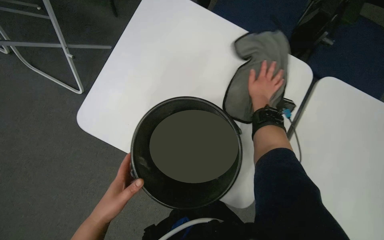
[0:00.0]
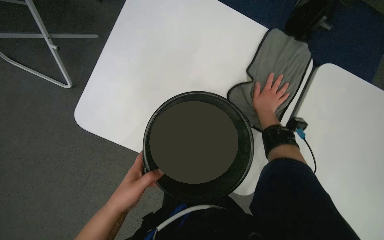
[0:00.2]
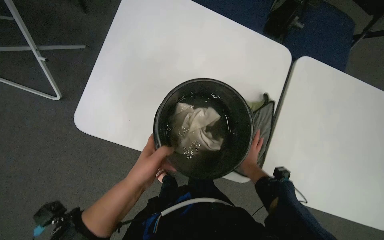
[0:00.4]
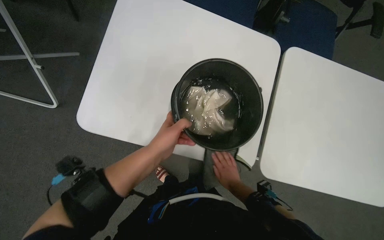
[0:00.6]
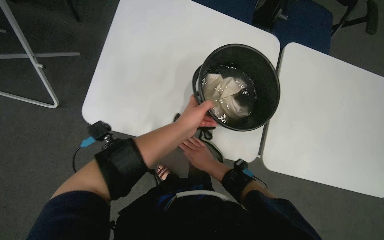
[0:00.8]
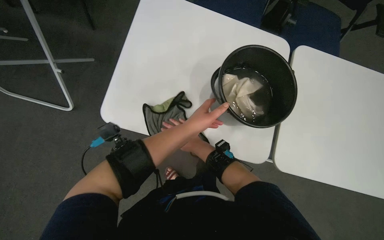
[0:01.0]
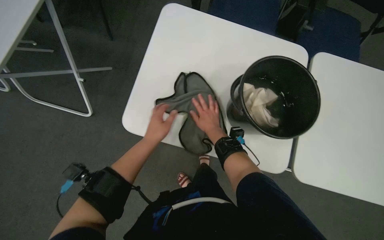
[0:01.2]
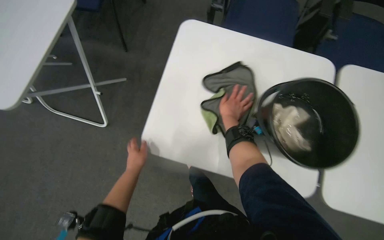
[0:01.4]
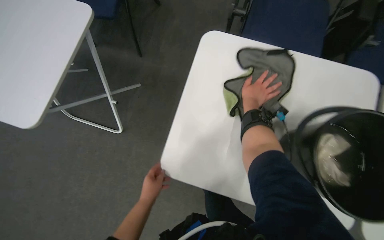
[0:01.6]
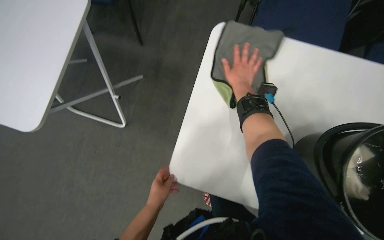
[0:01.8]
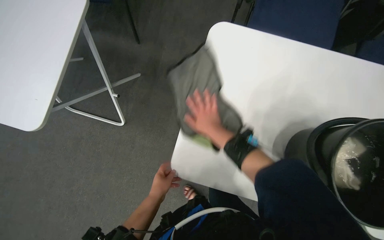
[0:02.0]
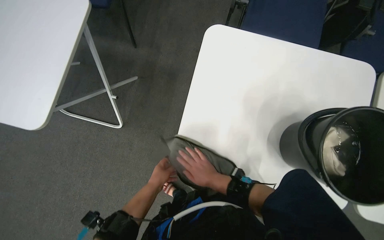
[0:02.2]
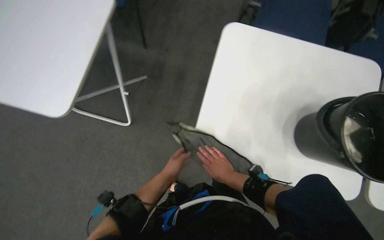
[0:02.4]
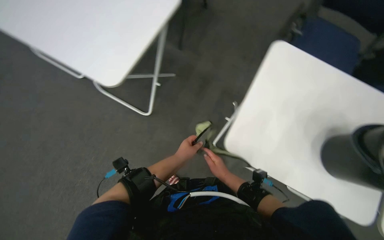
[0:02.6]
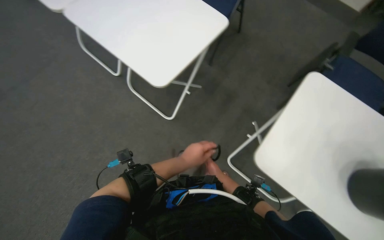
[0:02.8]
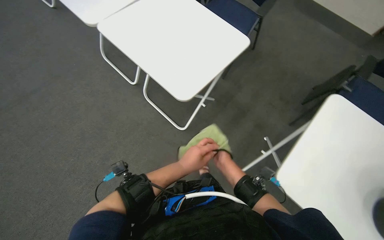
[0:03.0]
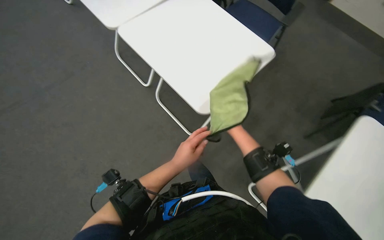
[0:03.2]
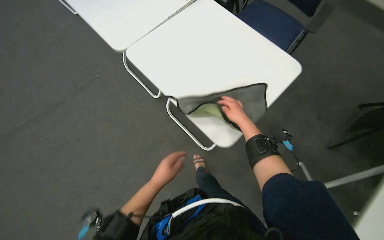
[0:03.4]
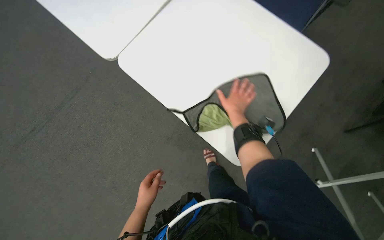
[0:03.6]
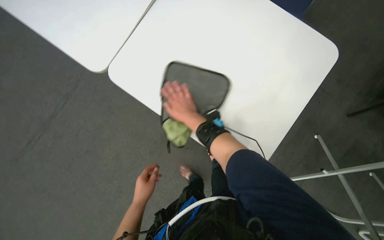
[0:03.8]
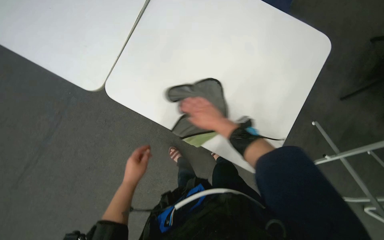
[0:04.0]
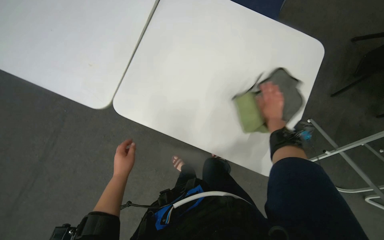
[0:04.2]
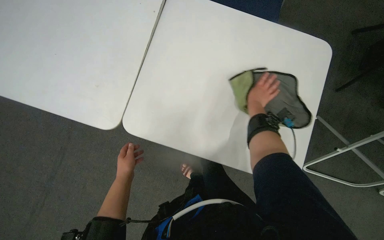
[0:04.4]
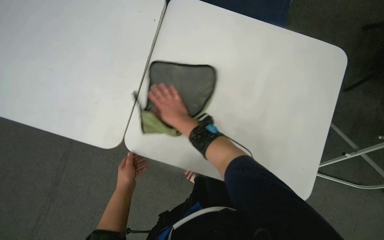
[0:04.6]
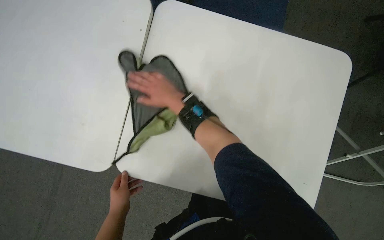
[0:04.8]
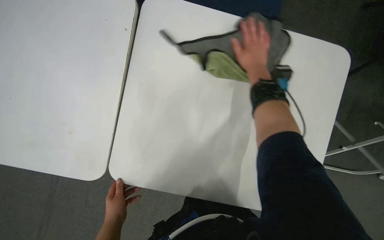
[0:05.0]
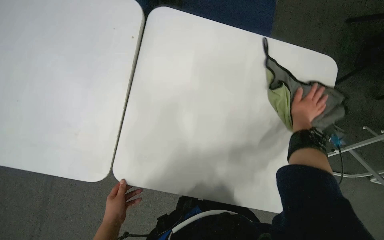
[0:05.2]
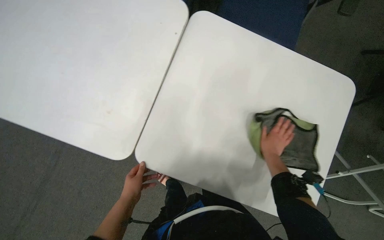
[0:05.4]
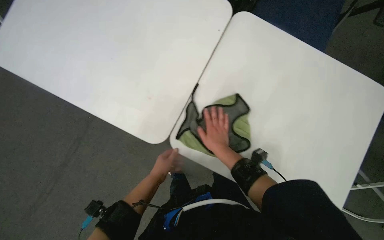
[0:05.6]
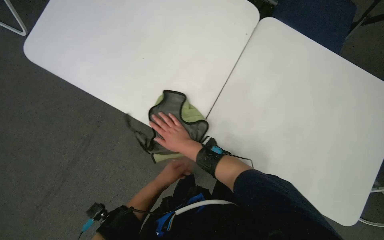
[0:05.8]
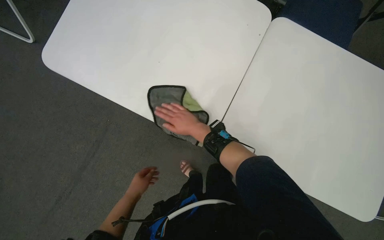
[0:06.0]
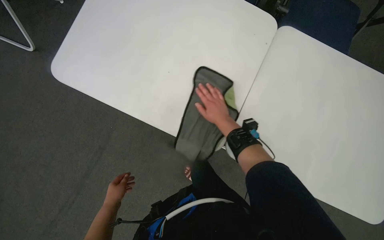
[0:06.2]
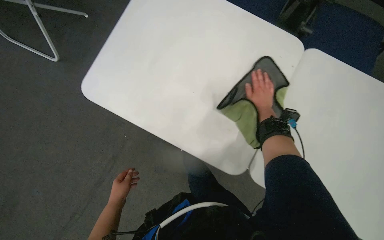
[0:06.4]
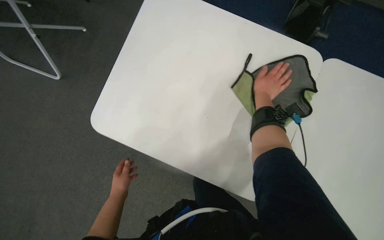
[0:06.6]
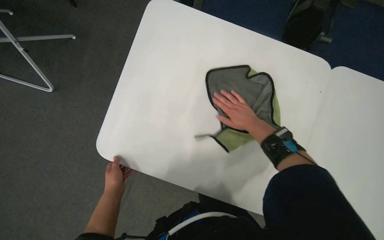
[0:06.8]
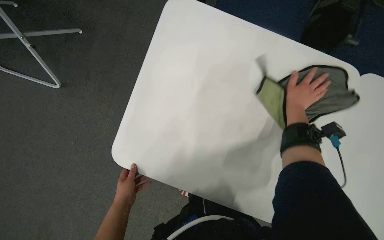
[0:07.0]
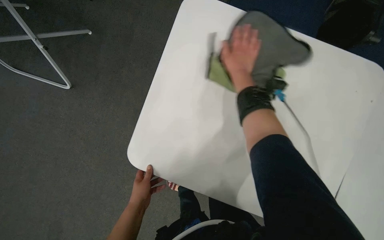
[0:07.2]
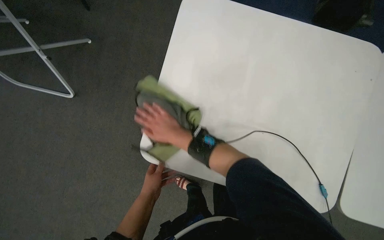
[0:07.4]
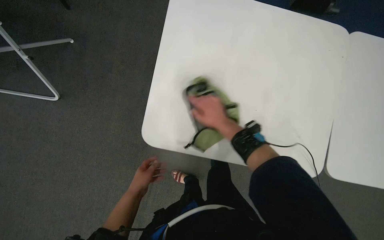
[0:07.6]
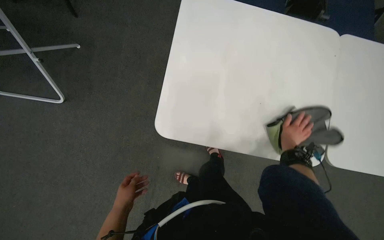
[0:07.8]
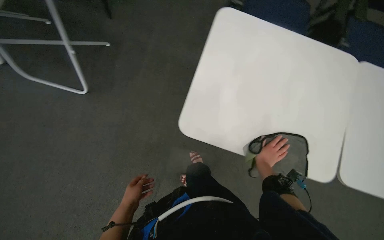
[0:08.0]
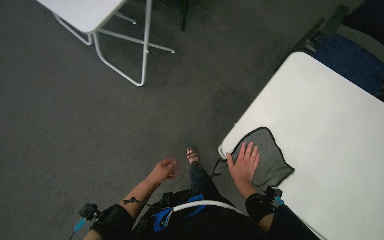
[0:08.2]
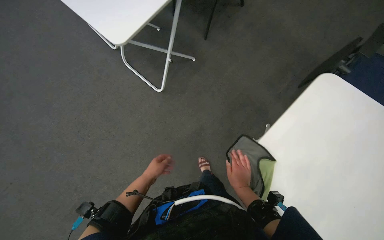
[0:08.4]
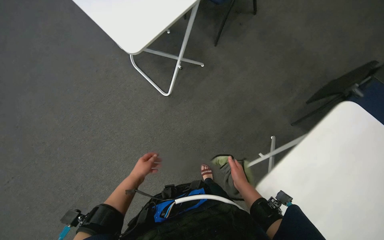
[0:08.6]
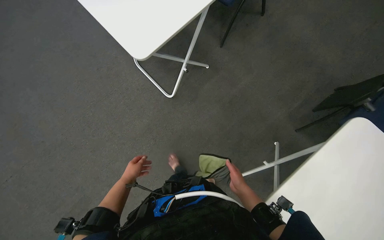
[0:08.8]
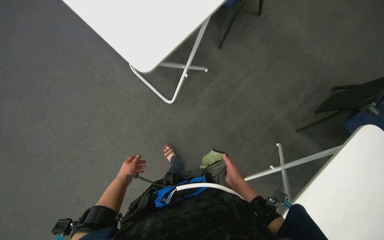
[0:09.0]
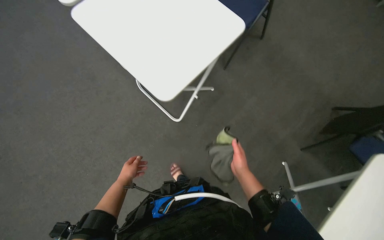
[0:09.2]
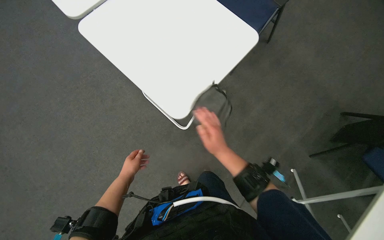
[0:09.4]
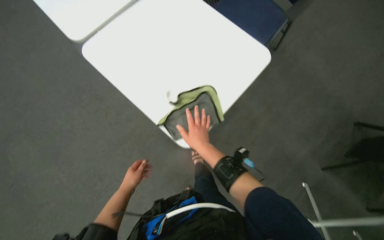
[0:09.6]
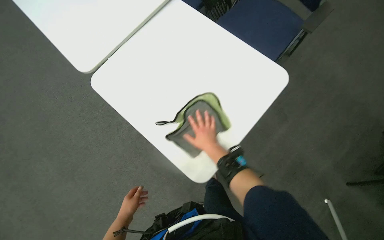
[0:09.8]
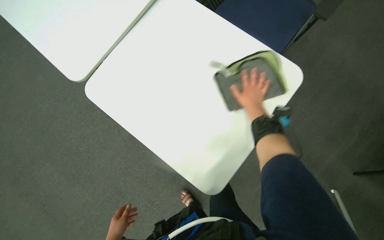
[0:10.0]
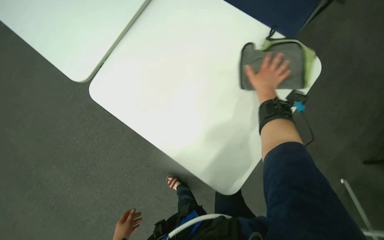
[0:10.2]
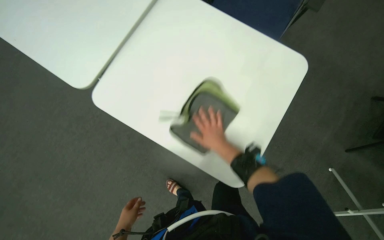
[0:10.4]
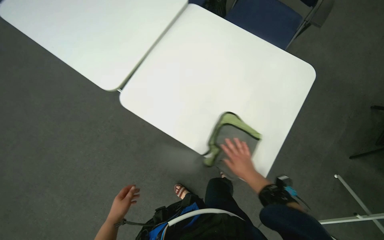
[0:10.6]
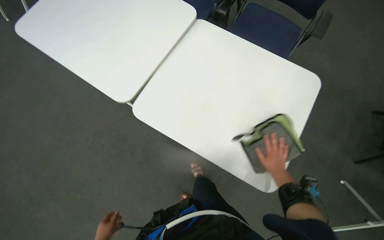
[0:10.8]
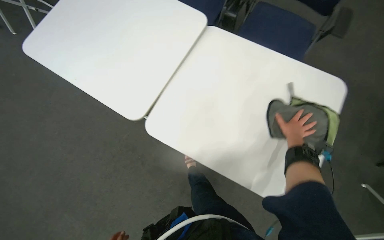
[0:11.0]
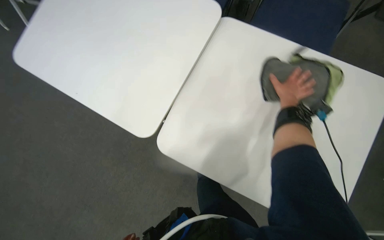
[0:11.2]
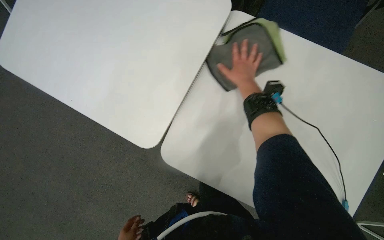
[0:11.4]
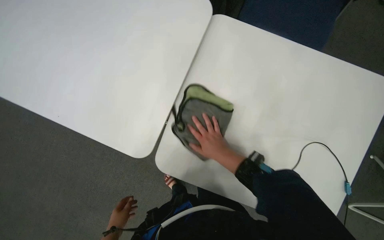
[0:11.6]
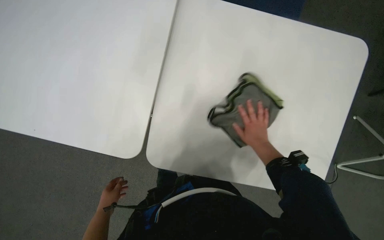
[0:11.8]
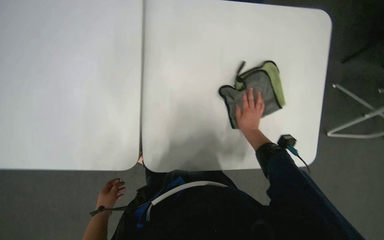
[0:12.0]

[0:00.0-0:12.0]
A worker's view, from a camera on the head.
Job: wiping surfaces.
The whole recording: Wiping conference room chairs. The worker wipes the blue chairs in the conference room with a cloth.
0:00.0 to 0:01.6: The left hand moves farther from the camera, about 10 cm, and goes up the picture and returns, about 15 cm each way; the right hand reaches about 50 cm down the picture, then returns.
0:01.6 to 0:03.0: Everything in view rotates about 25 degrees clockwise.
0:03.0 to 0:04.4: The scene turns roughly 25 degrees counterclockwise in the picture. The left hand shifts about 25 cm to the left and farther from the camera.
0:04.4 to 0:06.0: The right hand goes left and right, about 40 cm each way, reversing 2 times, while the left hand goes to the right and returns, approximately 10 cm each way.
0:06.0 to 0:07.6: The right hand heads to the right, covering about 15 cm.
0:07.6 to 0:09.0: The head rotates approximately 40 degrees to the left. The wearer looks about 25 degrees further upward.
0:09.0 to 0:10.4: The wearer looks approximately 15 degrees further upward. The right hand shifts approximately 20 cm up the picture.
0:10.4 to 0:12.0: The camera pitches downward, by about 15 degrees. Everything in view rotates about 25 degrees counterclockwise.

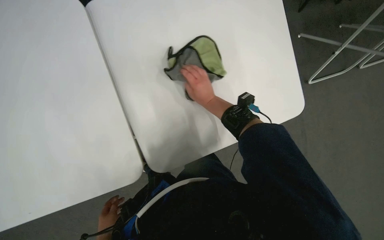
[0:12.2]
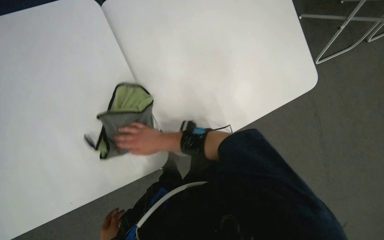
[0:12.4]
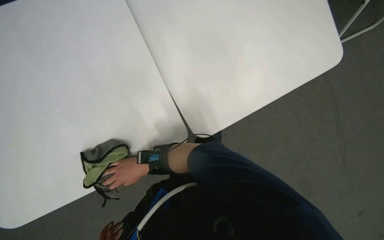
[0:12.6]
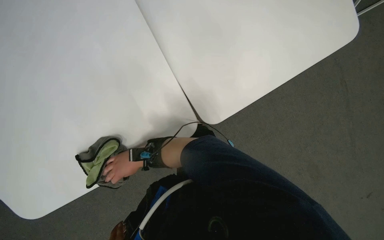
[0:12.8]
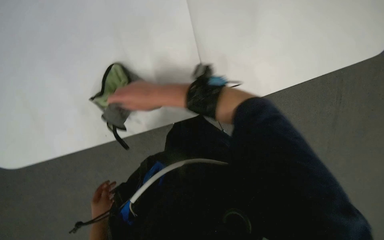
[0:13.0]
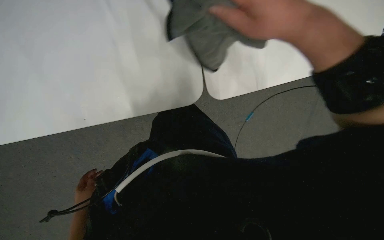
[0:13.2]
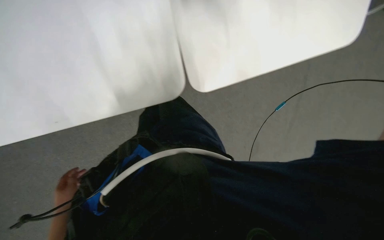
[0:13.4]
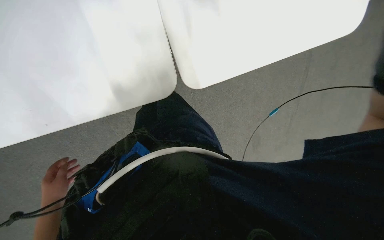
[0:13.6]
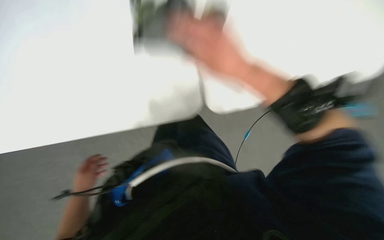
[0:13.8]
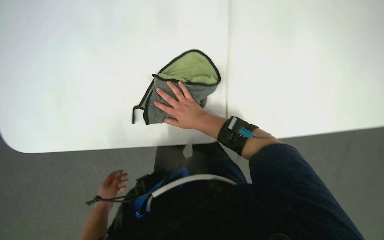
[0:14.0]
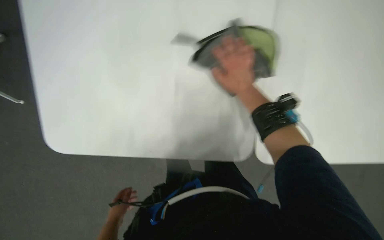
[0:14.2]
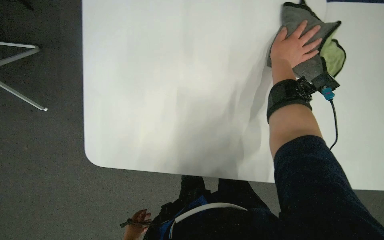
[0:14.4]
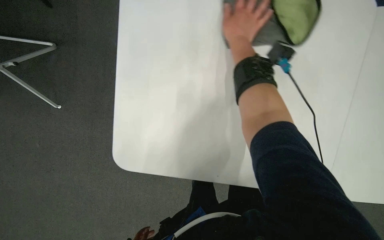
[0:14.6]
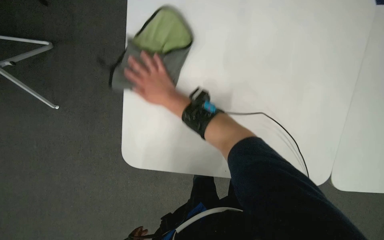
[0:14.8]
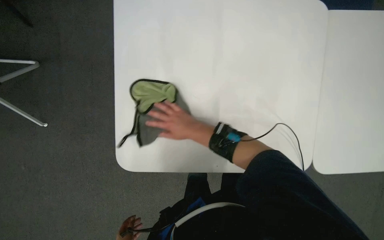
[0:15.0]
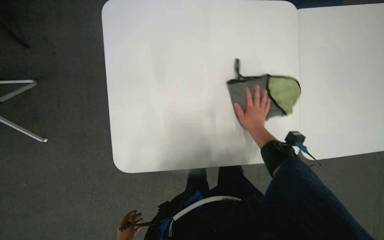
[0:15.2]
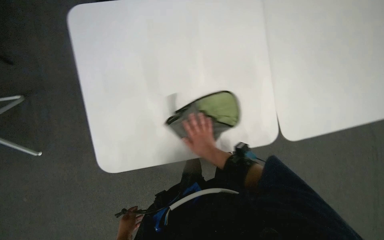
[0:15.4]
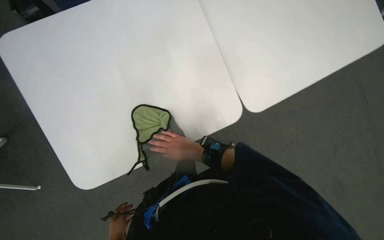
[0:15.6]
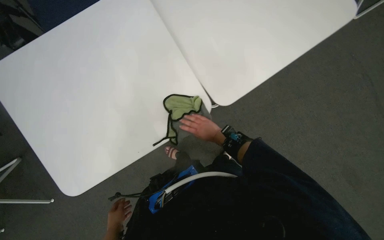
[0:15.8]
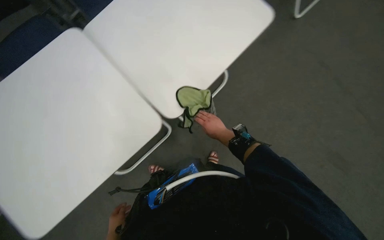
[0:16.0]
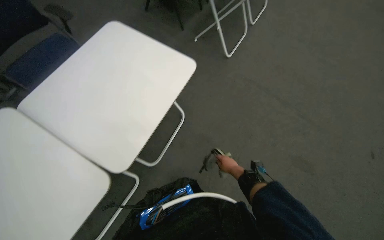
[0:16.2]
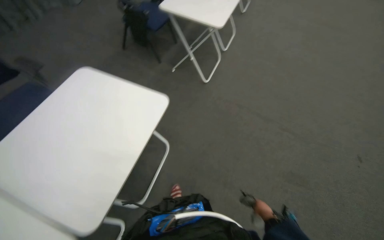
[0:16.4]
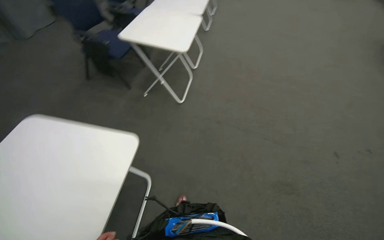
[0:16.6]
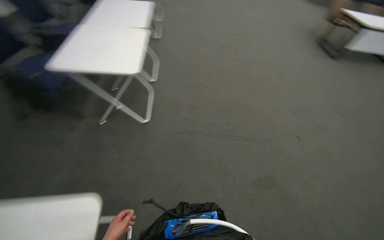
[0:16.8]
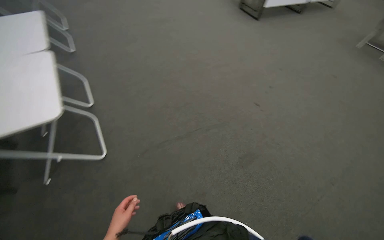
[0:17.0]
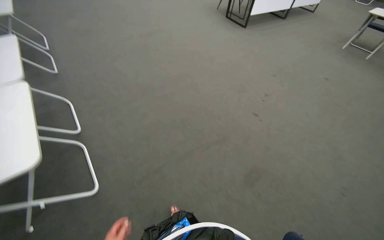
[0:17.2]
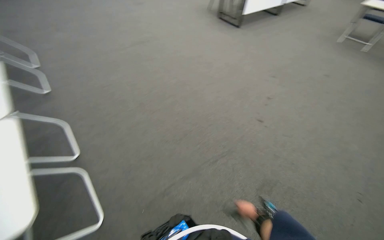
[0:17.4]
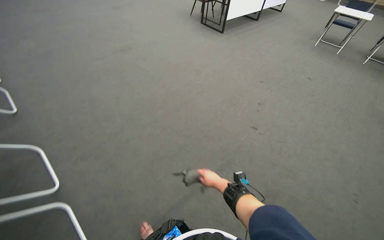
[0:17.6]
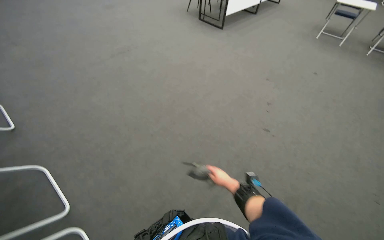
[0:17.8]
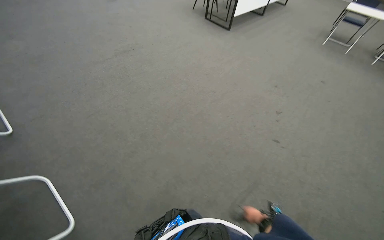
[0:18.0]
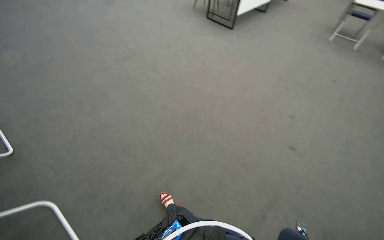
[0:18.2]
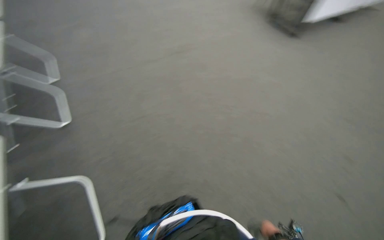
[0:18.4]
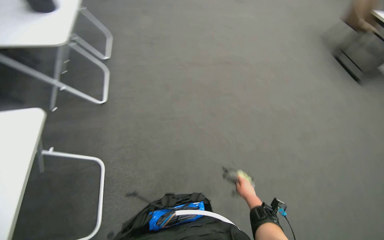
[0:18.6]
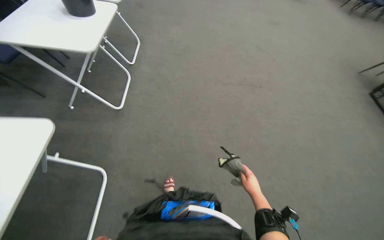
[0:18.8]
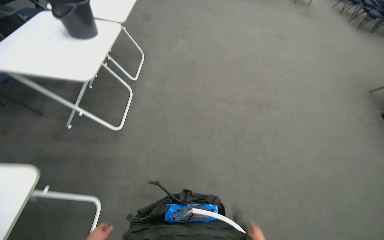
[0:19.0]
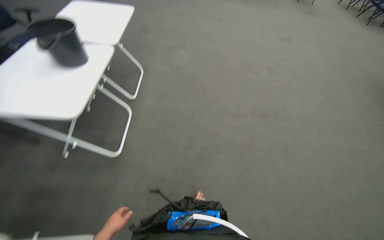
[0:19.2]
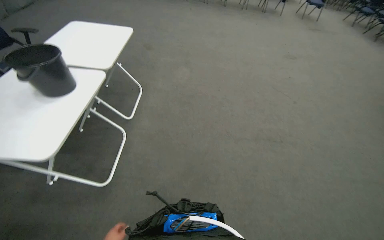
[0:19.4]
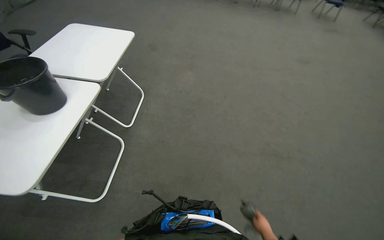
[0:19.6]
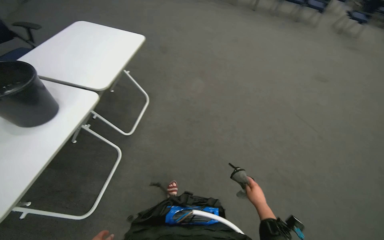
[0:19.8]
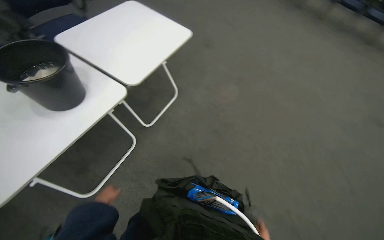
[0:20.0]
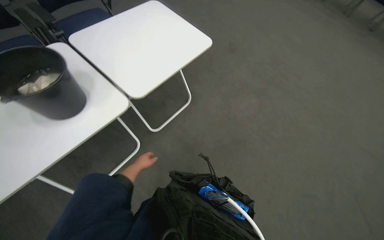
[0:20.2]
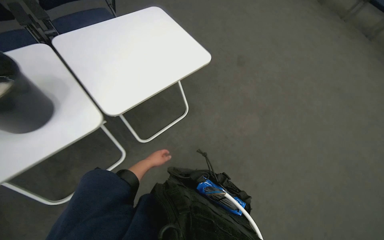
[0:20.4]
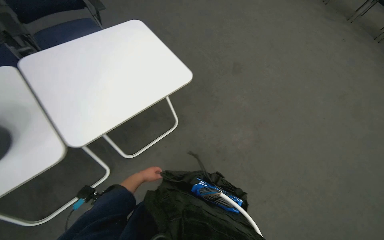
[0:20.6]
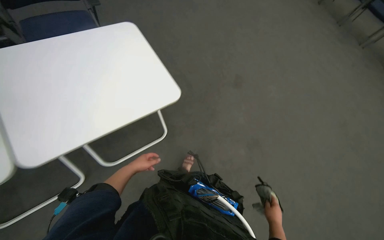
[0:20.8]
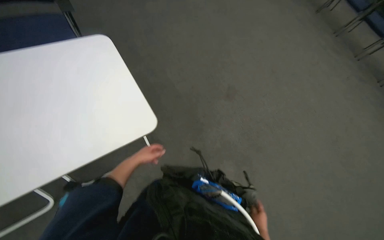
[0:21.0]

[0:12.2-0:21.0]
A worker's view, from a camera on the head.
Job: wiping surfaces.
The whole recording: Wiping conference room chairs. The worker wipes the blue chairs in the conference room with a cloth.
0:12.2 to 0:13.6: The wearer looks some 30 degrees further downward.
0:13.6 to 0:15.2: The head rotates roughly 20 degrees to the left. The view tips upward by about 30 degrees.
0:15.2 to 0:16.6: The view tips upward by some 20 degrees. The scene turns some 50 degrees counterclockwise in the picture.
0:19.6 to 0:21.0: The head travels roughly 80 cm. The scene turns about 40 degrees clockwise in the picture.
